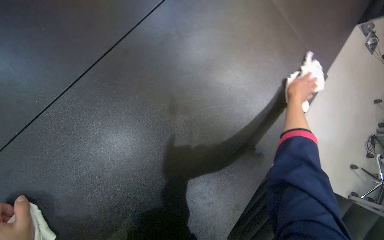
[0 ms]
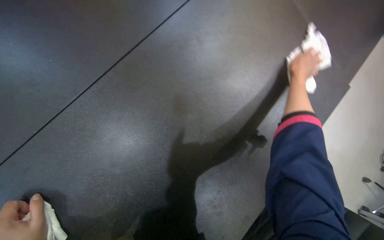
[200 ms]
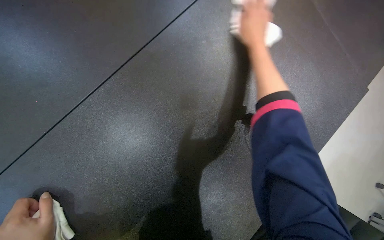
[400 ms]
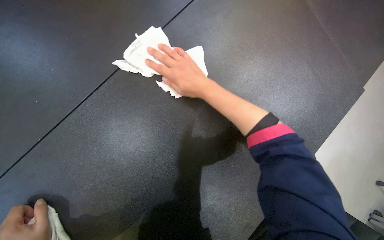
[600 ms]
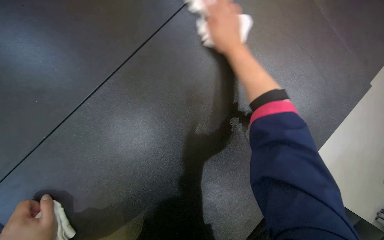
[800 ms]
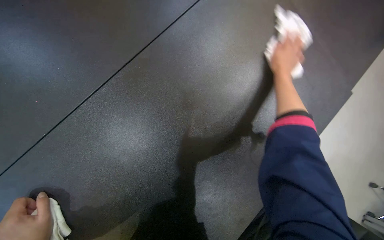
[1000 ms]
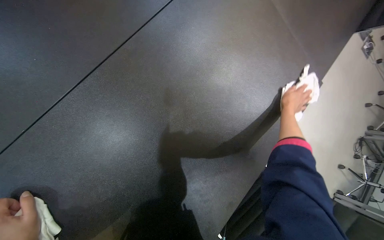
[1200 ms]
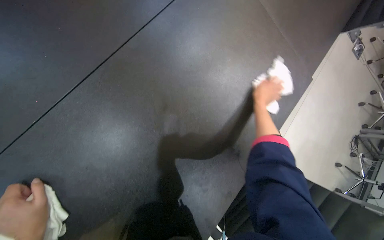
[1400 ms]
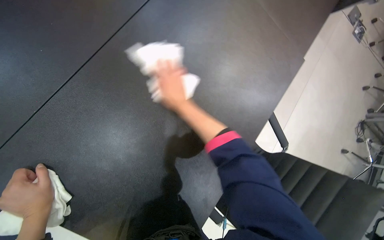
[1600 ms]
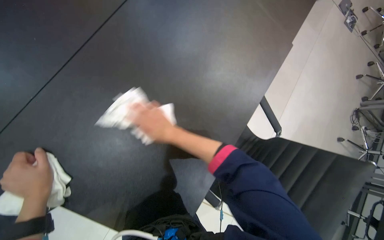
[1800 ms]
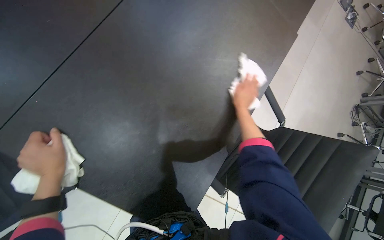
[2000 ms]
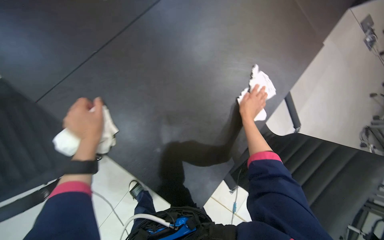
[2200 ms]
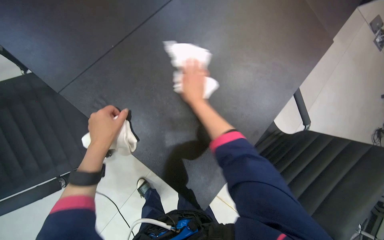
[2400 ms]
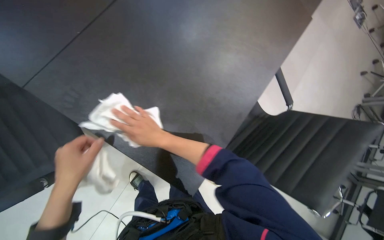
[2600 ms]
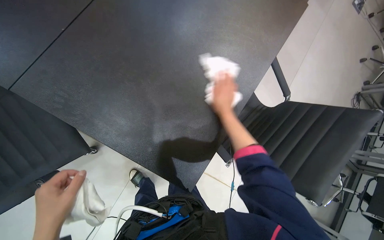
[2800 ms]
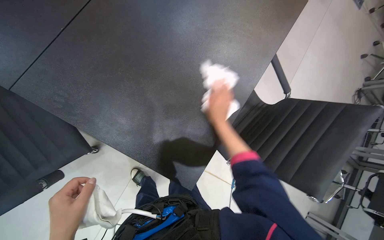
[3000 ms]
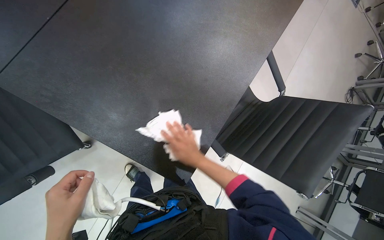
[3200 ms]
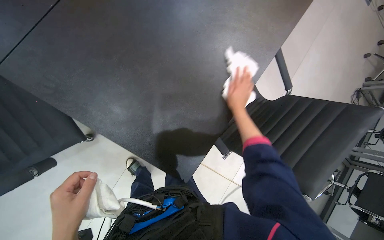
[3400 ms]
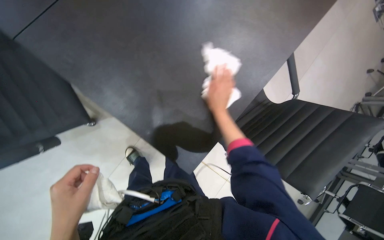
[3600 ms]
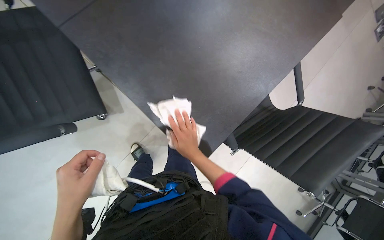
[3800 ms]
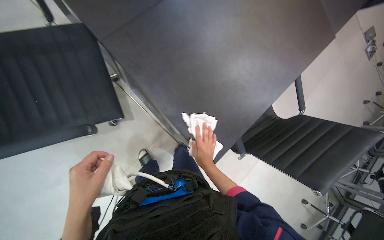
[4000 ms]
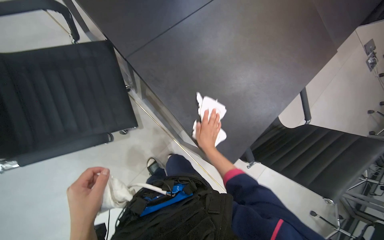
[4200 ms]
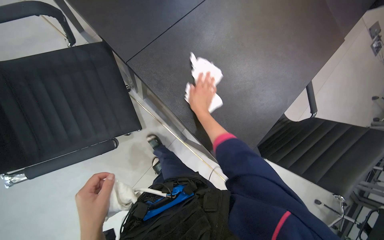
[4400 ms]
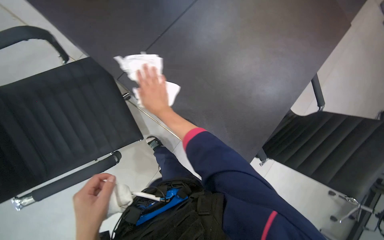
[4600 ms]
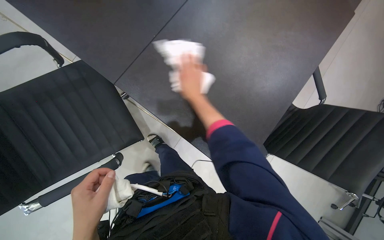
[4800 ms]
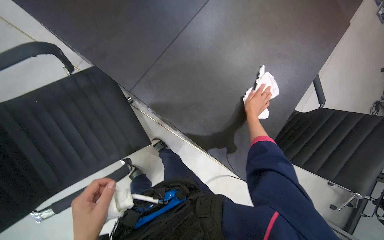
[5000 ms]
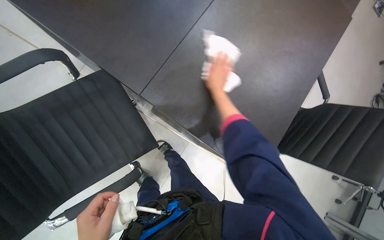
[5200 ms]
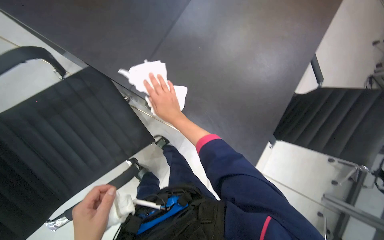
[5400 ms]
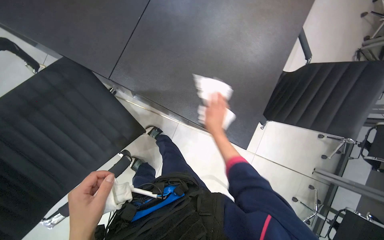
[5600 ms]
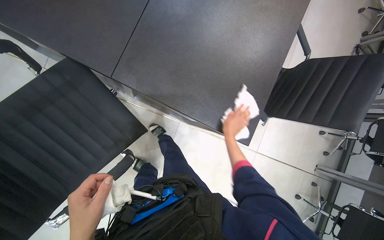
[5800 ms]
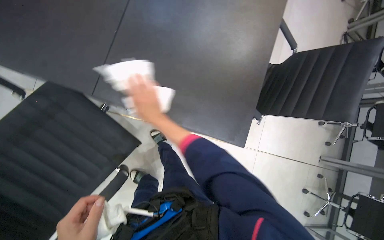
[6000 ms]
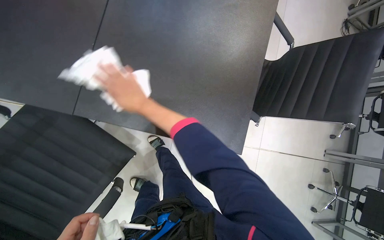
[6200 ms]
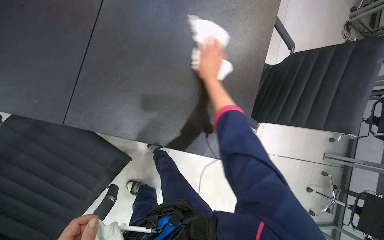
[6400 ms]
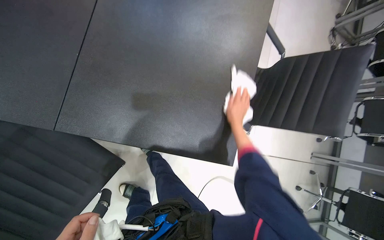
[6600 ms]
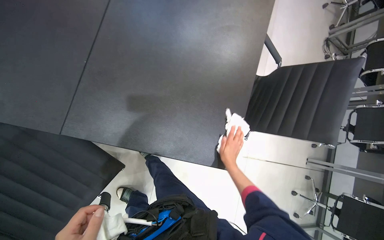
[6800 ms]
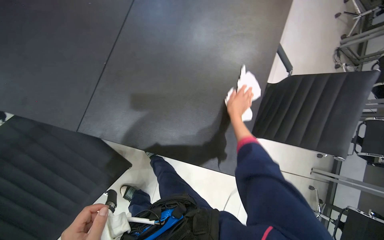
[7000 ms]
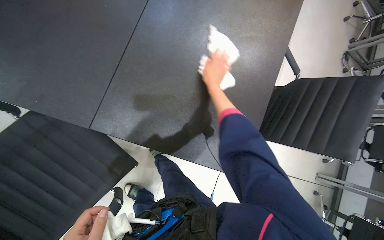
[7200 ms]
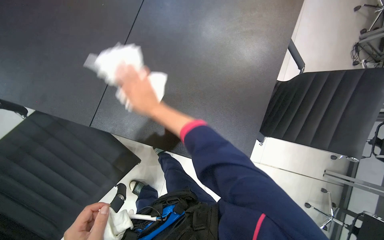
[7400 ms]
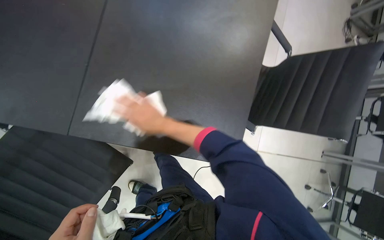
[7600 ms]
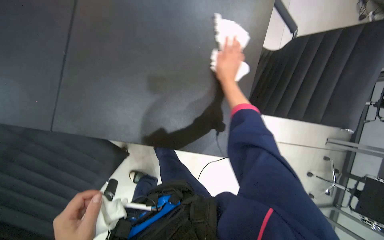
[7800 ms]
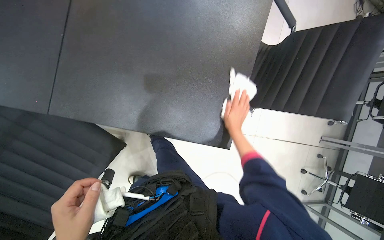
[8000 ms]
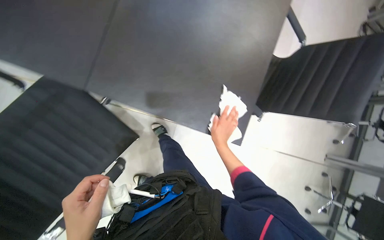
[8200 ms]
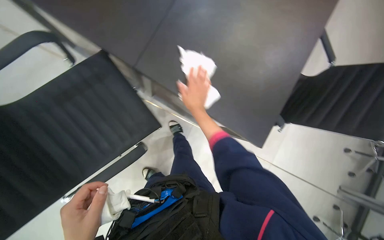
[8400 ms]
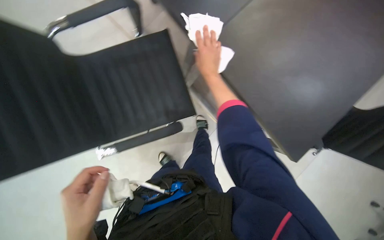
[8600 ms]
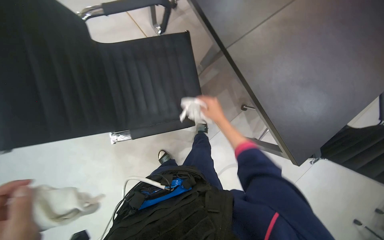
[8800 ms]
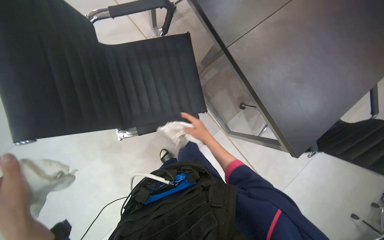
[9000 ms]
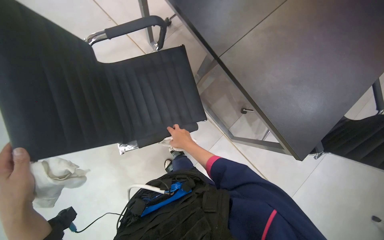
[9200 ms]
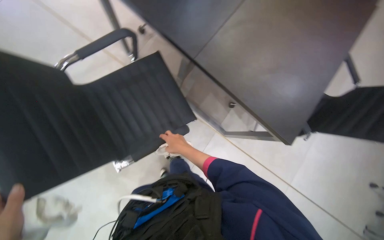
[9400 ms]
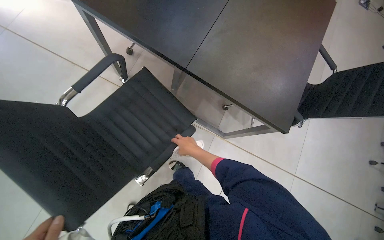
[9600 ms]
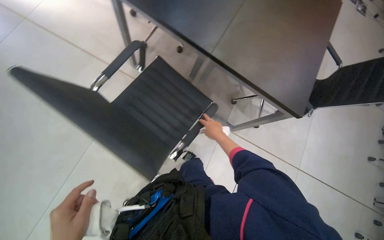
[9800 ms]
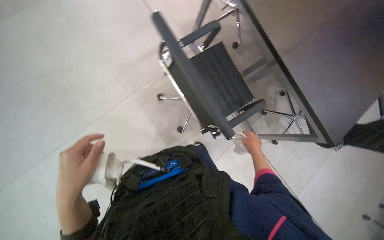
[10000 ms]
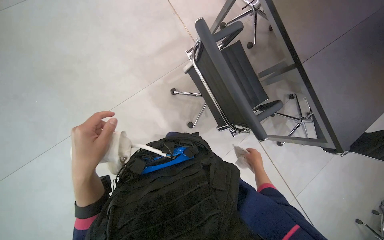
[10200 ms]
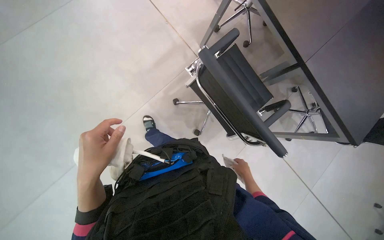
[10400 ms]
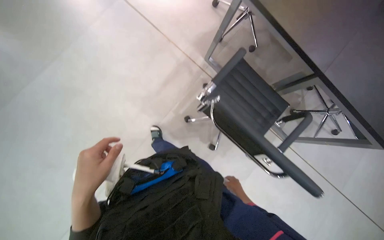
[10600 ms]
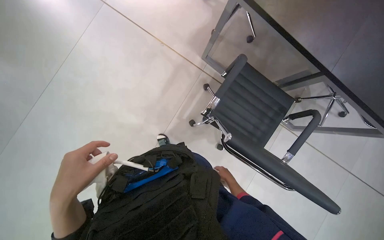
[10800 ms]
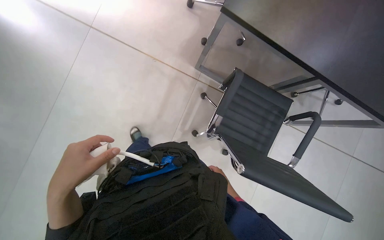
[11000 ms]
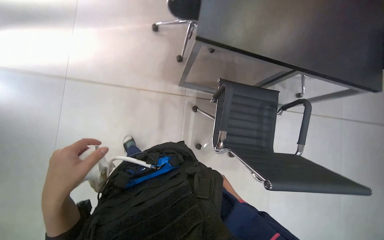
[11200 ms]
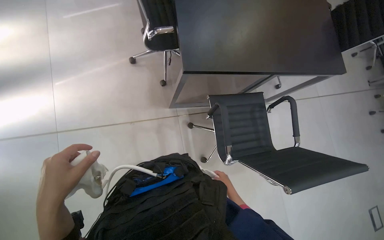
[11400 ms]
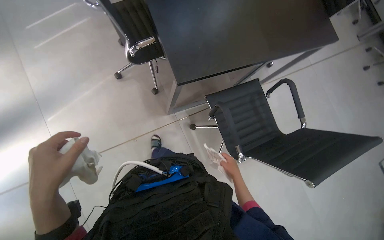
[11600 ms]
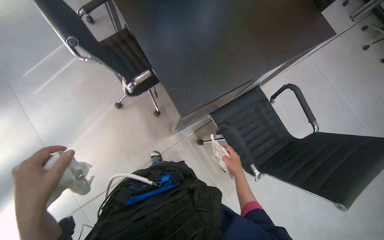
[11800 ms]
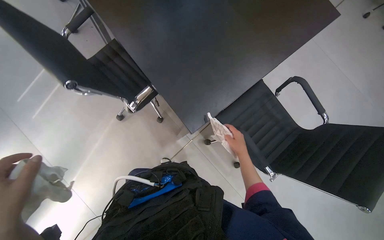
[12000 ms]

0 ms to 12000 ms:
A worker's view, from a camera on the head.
Job: wiping surfaces.
The whole recording: Wiping large office table. The worker wipes the surface of a large office table with a white cloth.
0 ms to 1600 ms: The right hand moves left and right over roughly 40 cm, changing direction 2 times.
1600 ms to 3000 ms: The right hand goes left and right, approximately 30 cm each way, reversing 2 times. Meanwhile the left hand shifts about 15 cm nearer to the camera.
3000 ms to 4400 ms: The right hand swings up and down the picture, about 20 cm each way, with 2 reversals.
4400 ms to 6000 ms: Everything in view rotates roughly 25 degrees counterclockwise.
6000 ms to 7600 ms: The right hand reaches roughly 35 cm to the right, then returns.
7600 ms to 9000 ms: The scene turns roughly 25 degrees clockwise in the picture.
9000 ms to 10400 ms: The view pans to the left by approximately 15 degrees.
10400 ms to 12000 ms: The camera travels about 90 cm. The scene turns some 85 degrees counterclockwise in the picture.

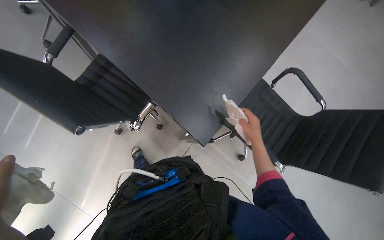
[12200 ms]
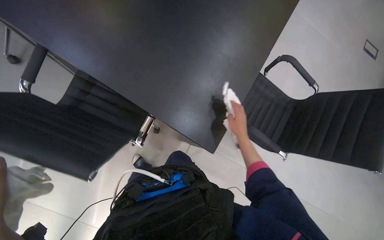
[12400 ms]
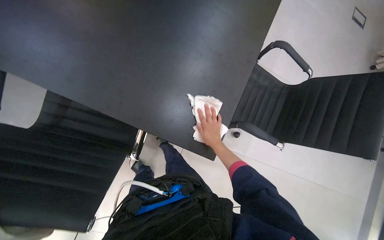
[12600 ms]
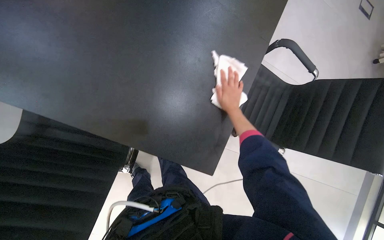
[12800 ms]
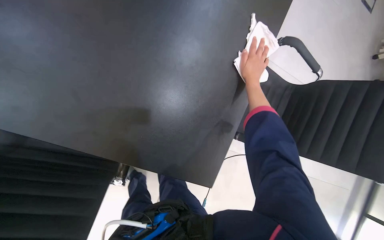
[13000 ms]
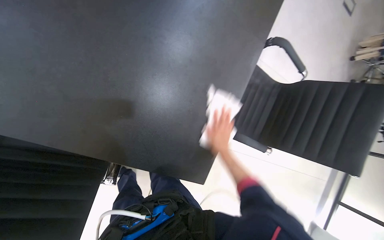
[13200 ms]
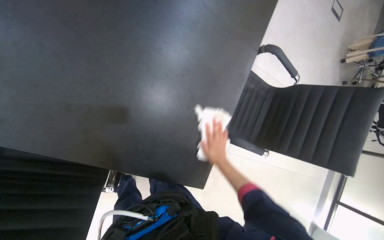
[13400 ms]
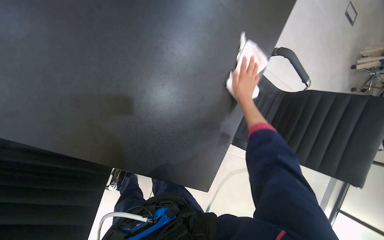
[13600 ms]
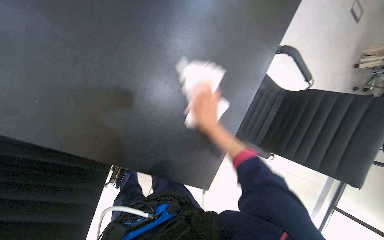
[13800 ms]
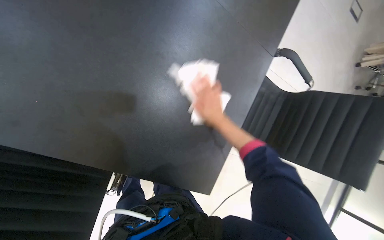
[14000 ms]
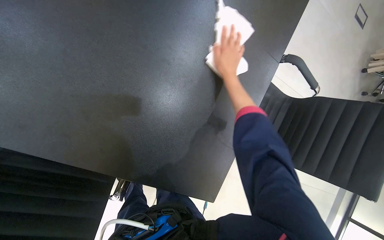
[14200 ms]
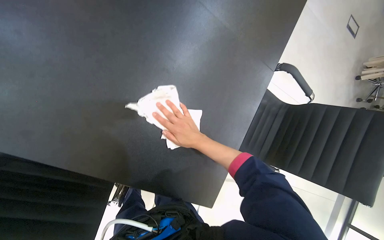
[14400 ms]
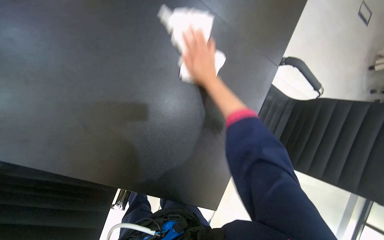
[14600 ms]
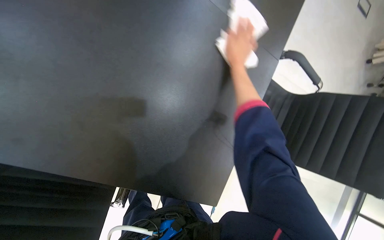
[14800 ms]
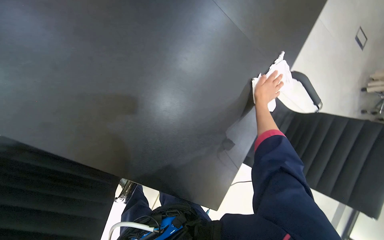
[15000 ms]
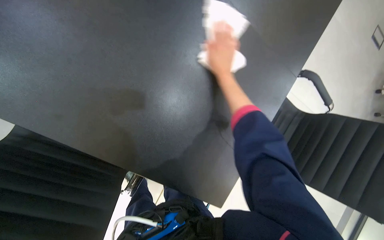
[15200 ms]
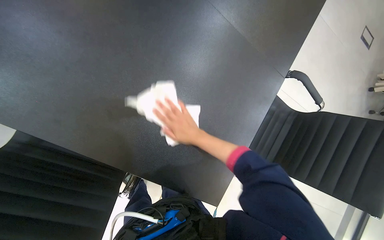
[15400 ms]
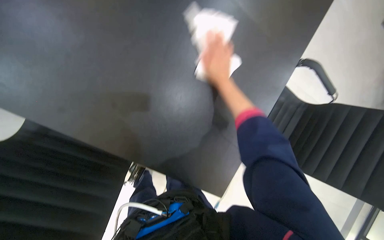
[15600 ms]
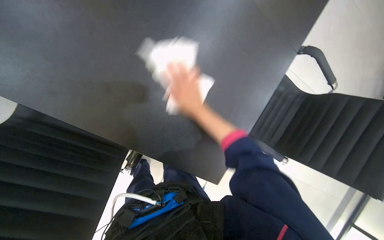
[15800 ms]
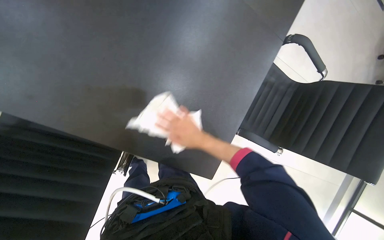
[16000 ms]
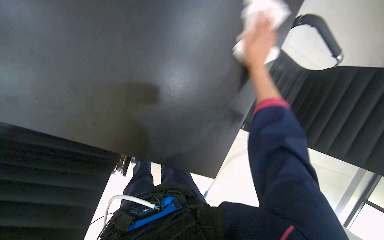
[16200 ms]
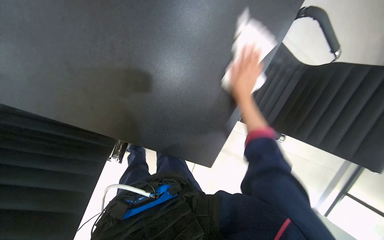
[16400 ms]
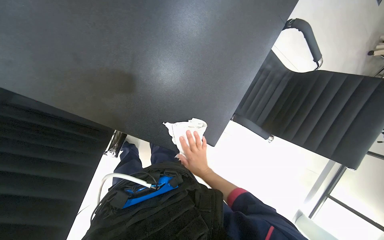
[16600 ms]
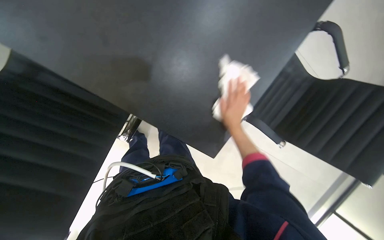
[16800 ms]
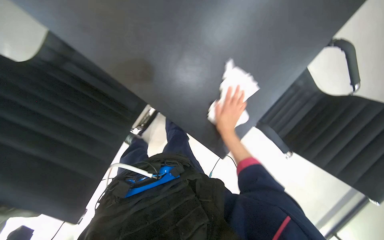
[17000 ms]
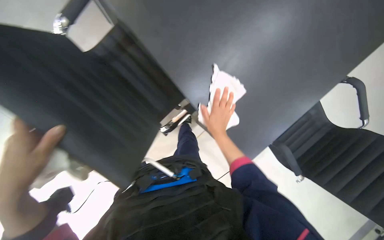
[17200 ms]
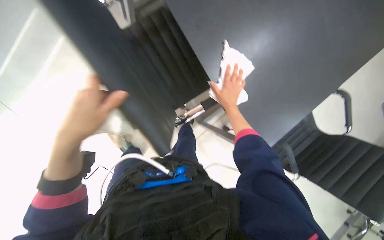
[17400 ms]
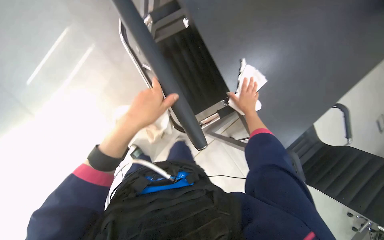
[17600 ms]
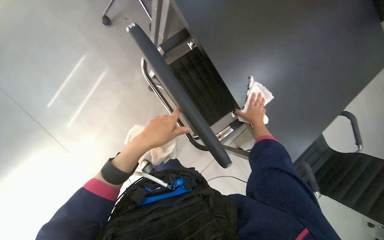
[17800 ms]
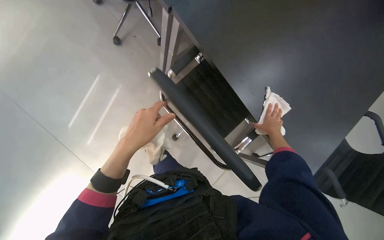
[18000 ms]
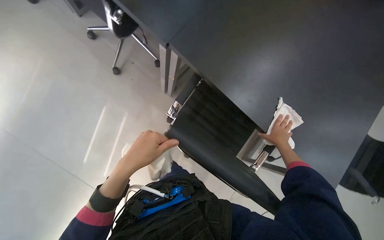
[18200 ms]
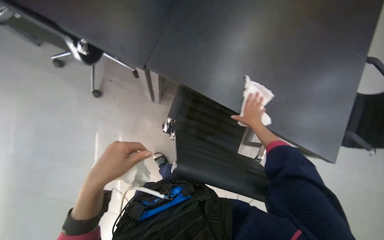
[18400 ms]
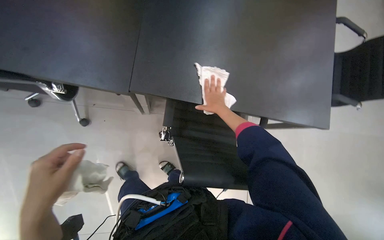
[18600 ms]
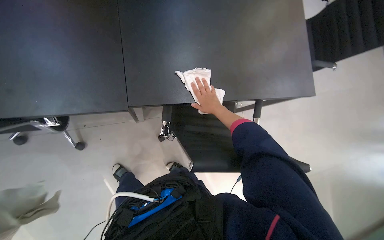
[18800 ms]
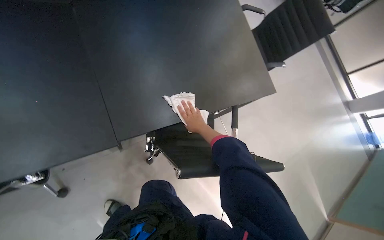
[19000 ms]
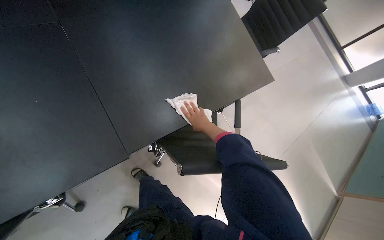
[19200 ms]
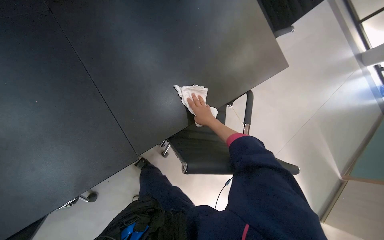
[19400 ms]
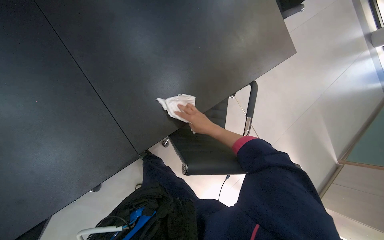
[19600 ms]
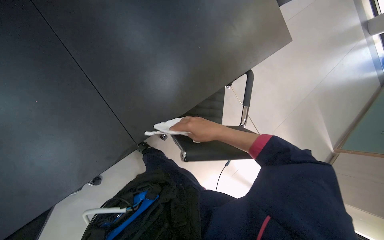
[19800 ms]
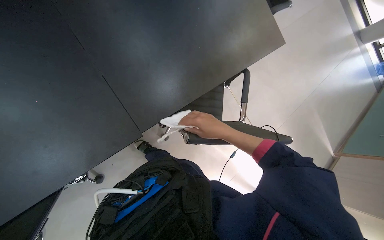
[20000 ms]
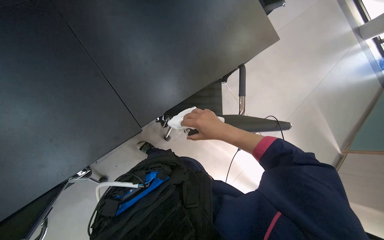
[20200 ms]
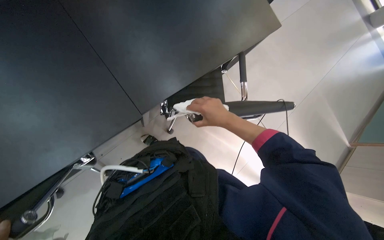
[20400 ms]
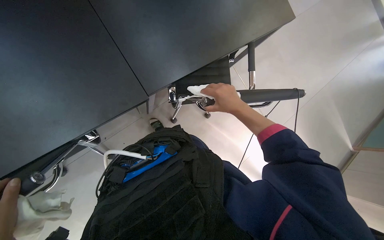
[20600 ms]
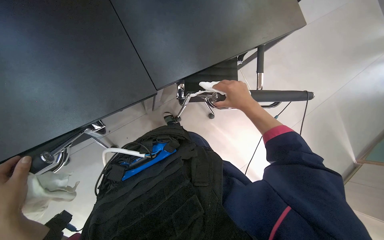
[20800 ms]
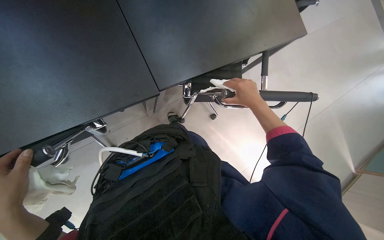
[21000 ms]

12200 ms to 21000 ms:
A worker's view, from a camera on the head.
Job: wiping surfaces.
The whole recording: Wiping large office table. The worker wipes the surface of a large office table with a white cloth.
12200 ms to 13600 ms: The head rotates about 20 degrees to the right. The wearer looks approximately 15 degrees further downward. The right hand goes up and down the picture, some 30 cm each way, reversing 2 times.
13600 ms to 15200 ms: The right hand goes up and down the picture, about 25 cm each way, reversing 4 times.
15200 ms to 16600 ms: The view tilts about 15 degrees downward.
18000 ms to 19600 ms: Everything in view rotates roughly 45 degrees counterclockwise.
